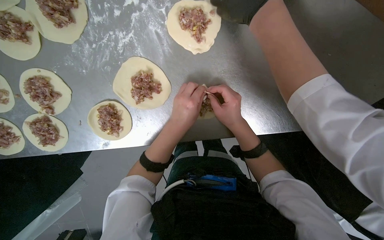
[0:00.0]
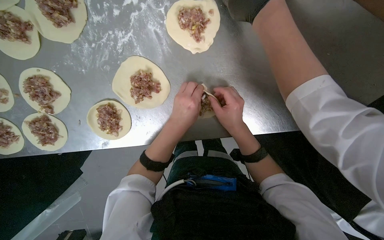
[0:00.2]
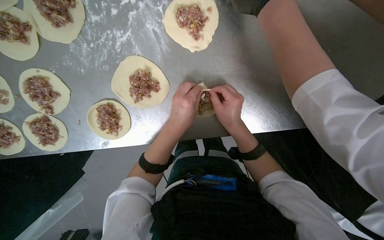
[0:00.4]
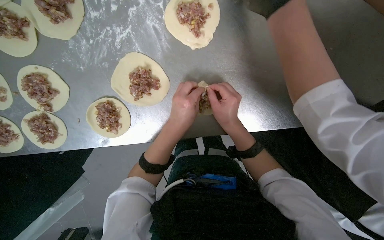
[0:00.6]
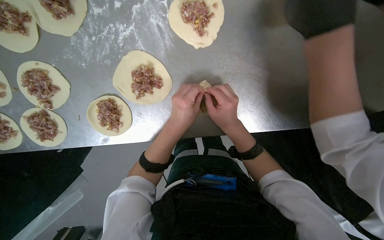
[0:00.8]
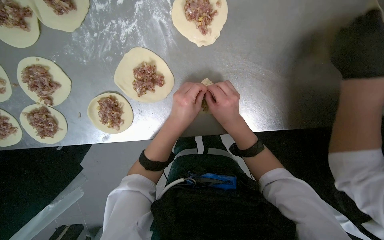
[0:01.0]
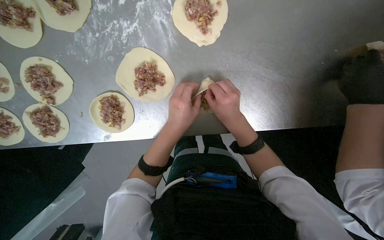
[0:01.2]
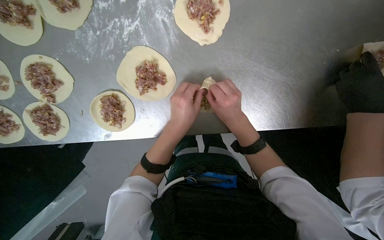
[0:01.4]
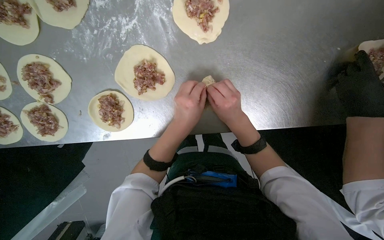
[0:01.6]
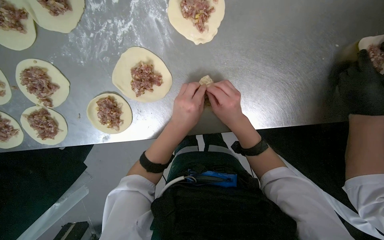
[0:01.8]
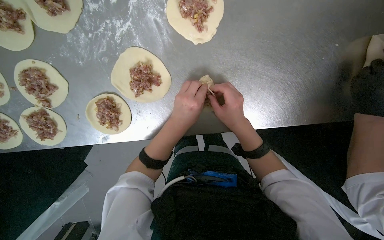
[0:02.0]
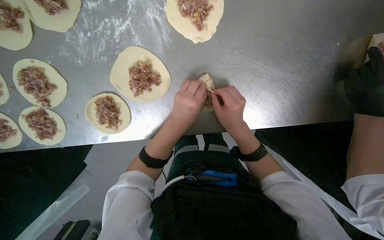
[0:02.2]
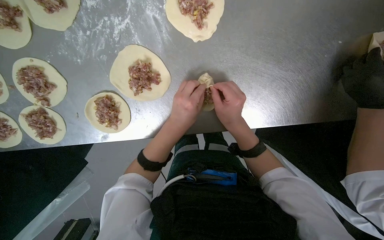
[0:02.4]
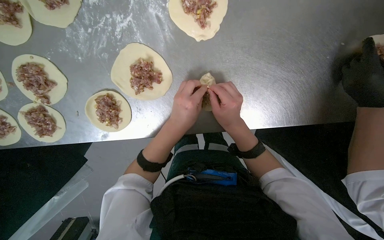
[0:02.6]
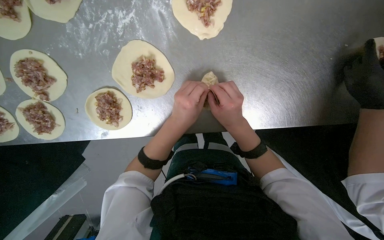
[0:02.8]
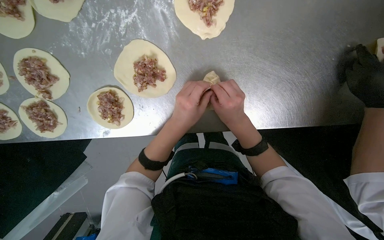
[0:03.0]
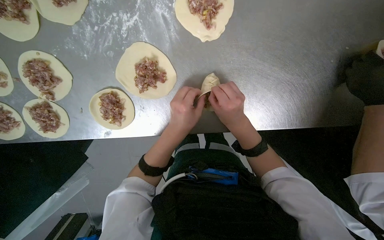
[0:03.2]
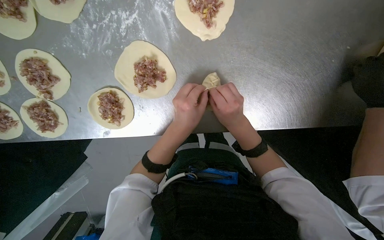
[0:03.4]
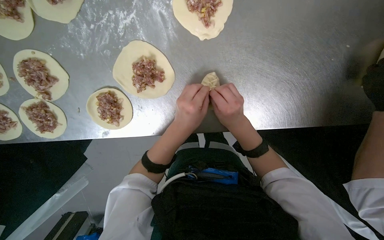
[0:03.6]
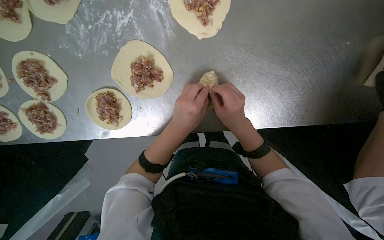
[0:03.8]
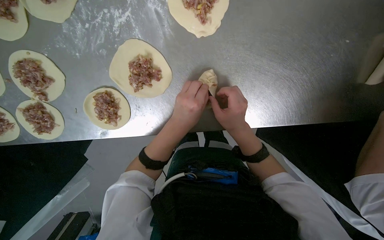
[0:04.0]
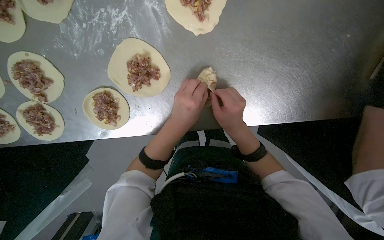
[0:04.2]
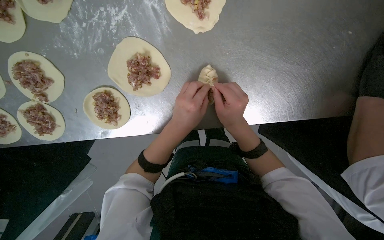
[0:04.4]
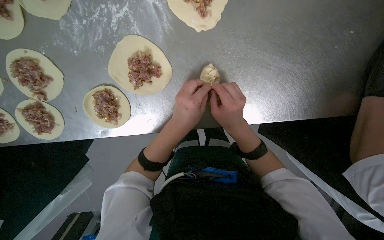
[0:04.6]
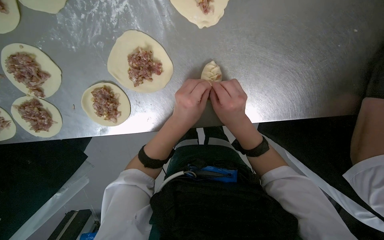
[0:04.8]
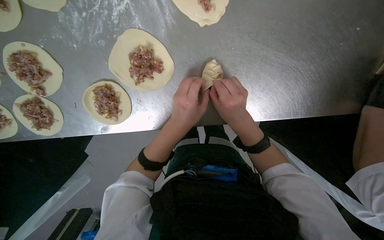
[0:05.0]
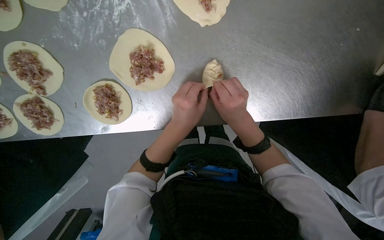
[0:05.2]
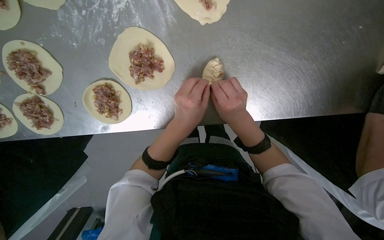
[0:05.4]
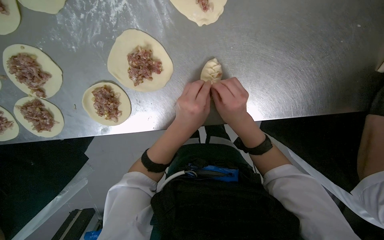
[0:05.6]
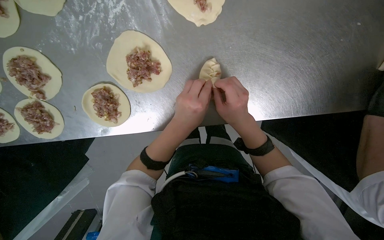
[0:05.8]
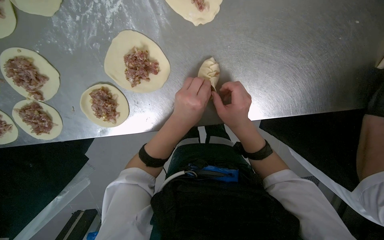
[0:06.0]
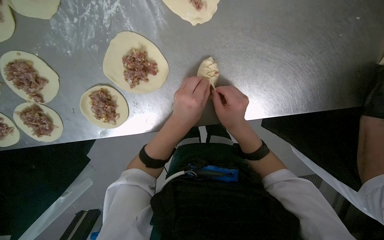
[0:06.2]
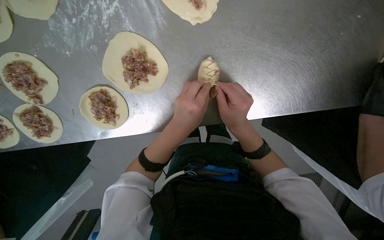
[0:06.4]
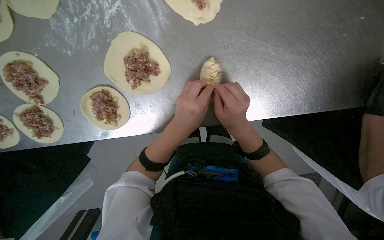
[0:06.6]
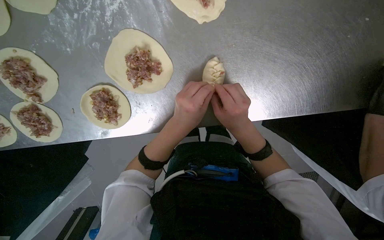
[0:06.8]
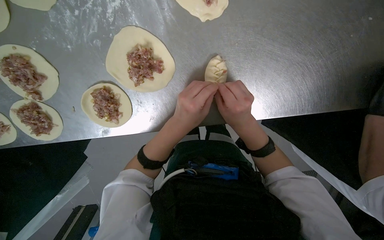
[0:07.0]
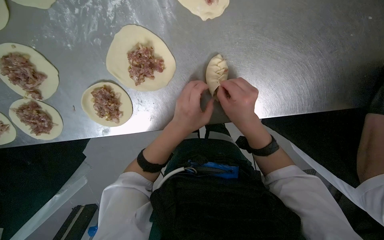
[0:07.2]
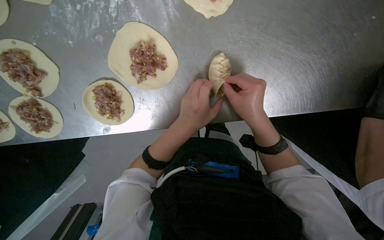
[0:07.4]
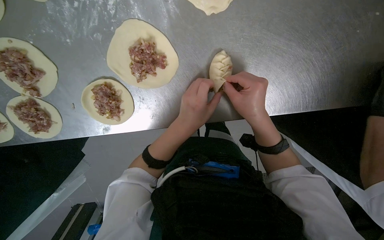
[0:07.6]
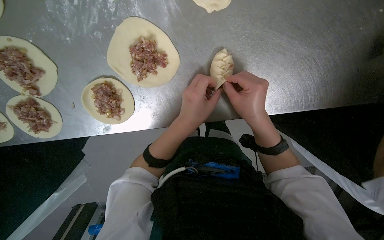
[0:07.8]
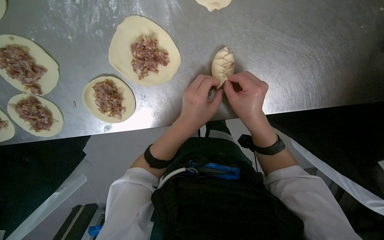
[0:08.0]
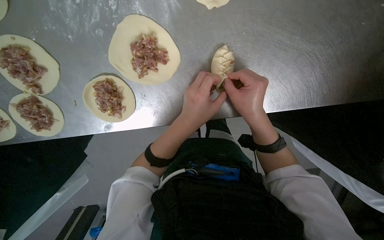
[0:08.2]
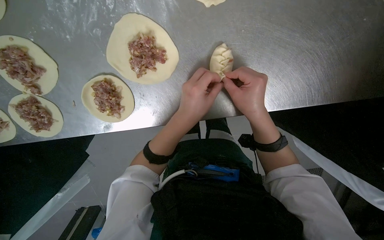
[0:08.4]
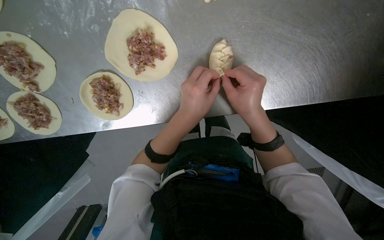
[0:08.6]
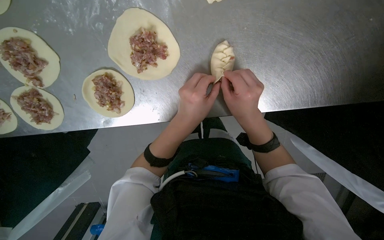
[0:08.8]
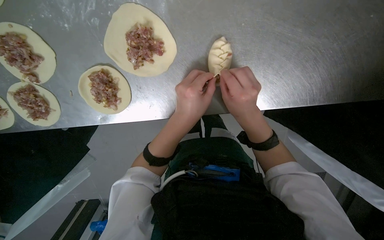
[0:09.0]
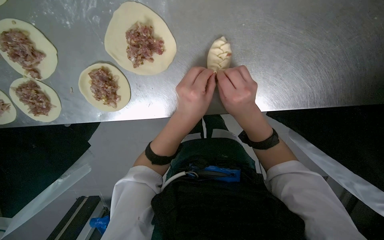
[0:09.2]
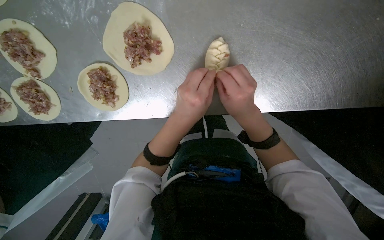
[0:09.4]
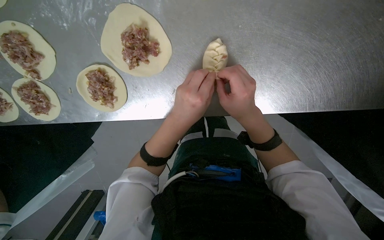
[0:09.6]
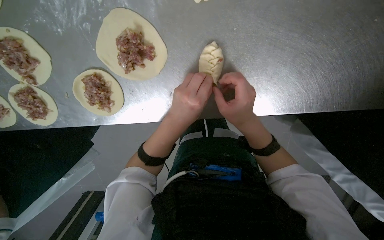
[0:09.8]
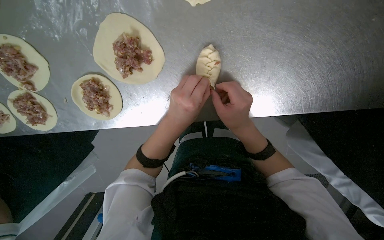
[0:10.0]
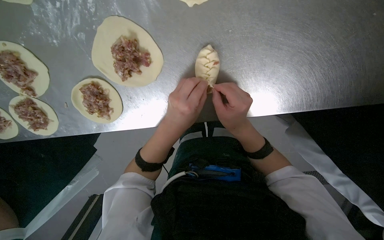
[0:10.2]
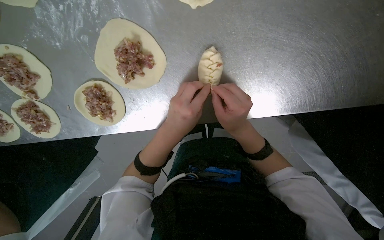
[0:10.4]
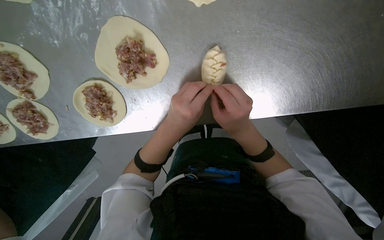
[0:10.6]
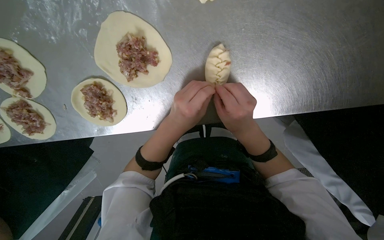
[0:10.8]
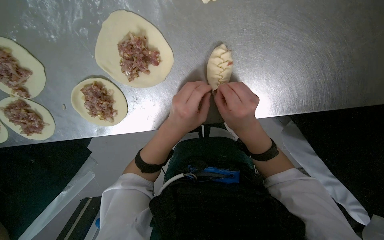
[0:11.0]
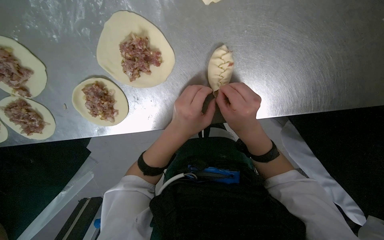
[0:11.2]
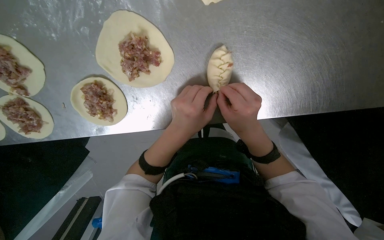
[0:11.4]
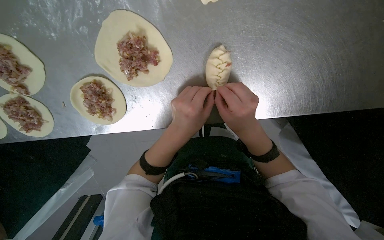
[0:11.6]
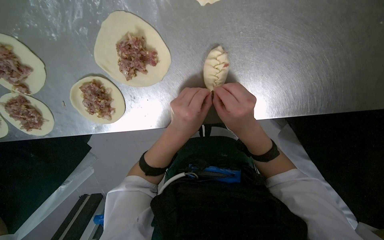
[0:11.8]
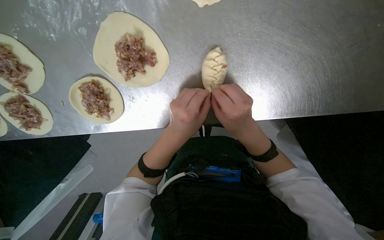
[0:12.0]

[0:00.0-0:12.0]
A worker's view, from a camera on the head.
Job: preparing food.
The whole recording: Sealing meat-filled dumplings. The worker continues sealing meat-filled dough circles, pinching the edges to form a braided pattern.
0:00.0 to 0:12.0: The hands stay close to where they were, moving slightly.

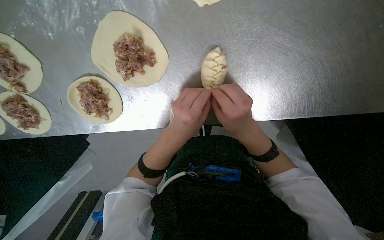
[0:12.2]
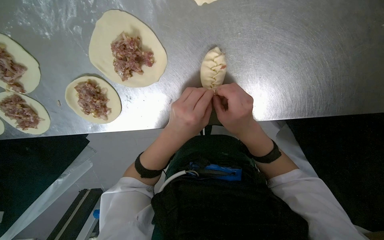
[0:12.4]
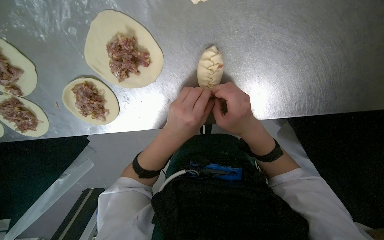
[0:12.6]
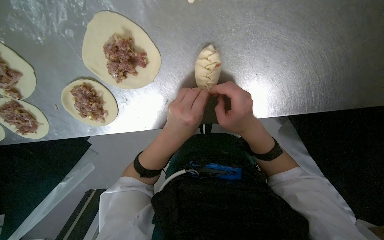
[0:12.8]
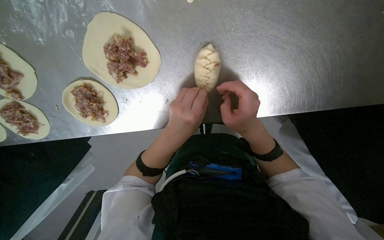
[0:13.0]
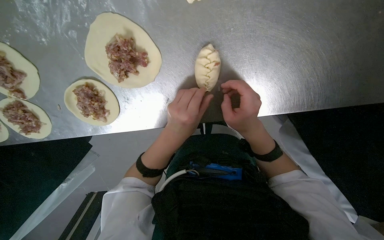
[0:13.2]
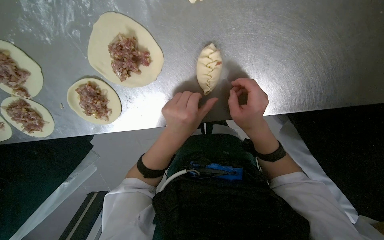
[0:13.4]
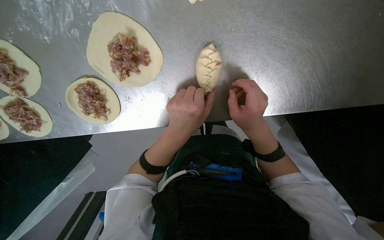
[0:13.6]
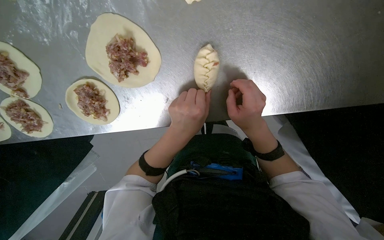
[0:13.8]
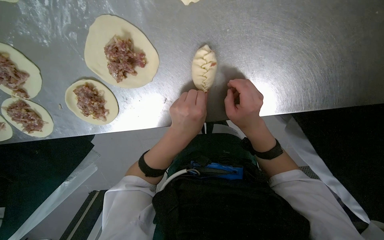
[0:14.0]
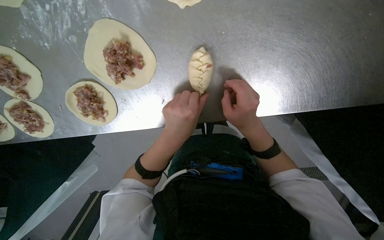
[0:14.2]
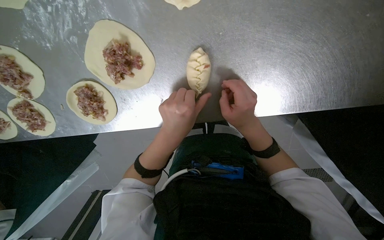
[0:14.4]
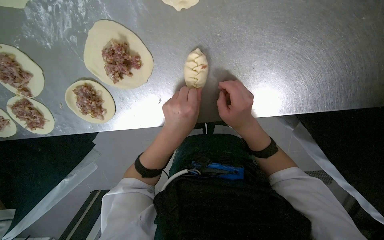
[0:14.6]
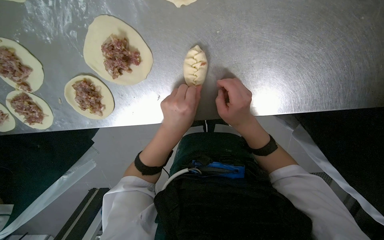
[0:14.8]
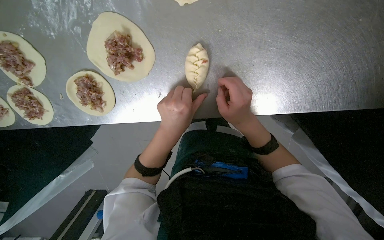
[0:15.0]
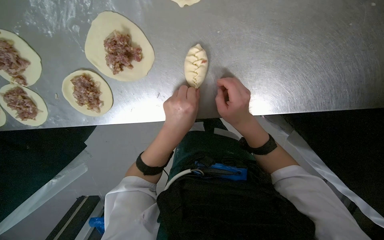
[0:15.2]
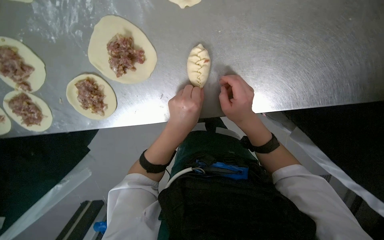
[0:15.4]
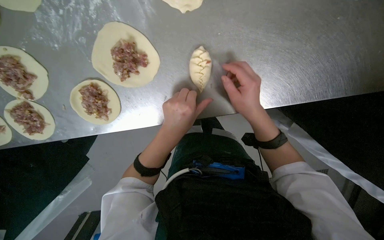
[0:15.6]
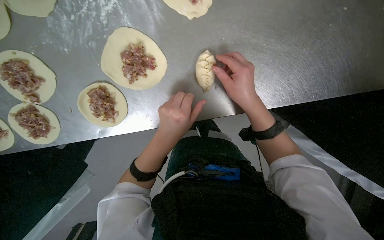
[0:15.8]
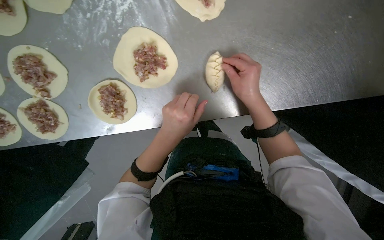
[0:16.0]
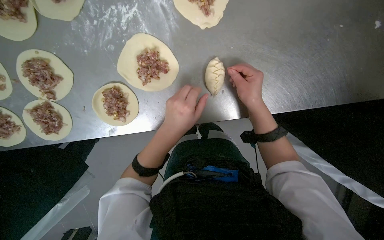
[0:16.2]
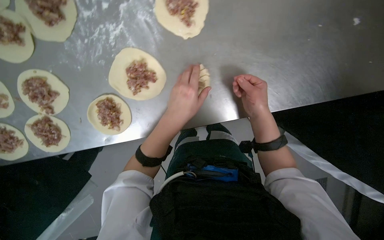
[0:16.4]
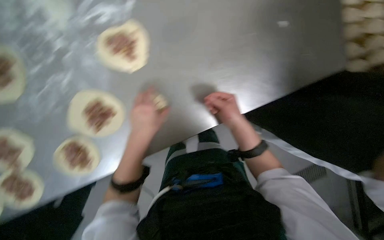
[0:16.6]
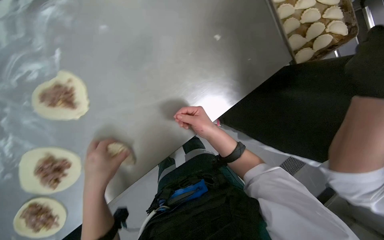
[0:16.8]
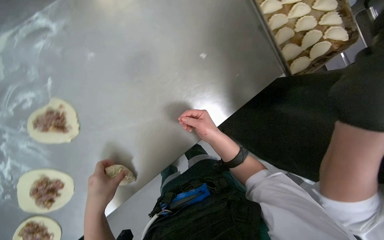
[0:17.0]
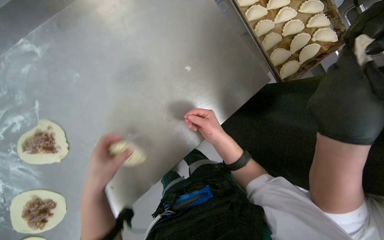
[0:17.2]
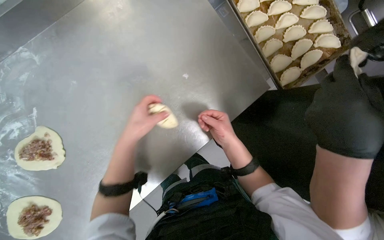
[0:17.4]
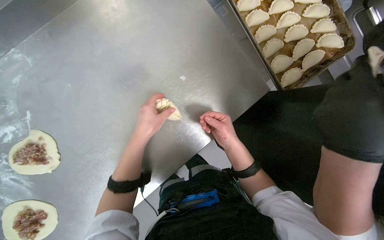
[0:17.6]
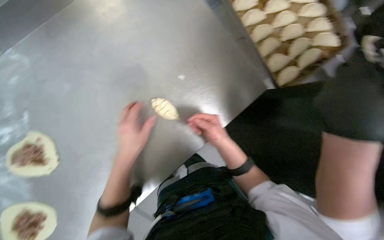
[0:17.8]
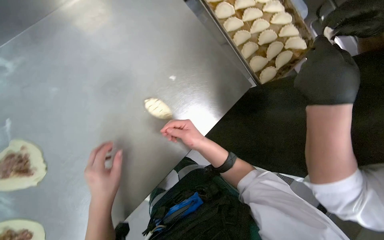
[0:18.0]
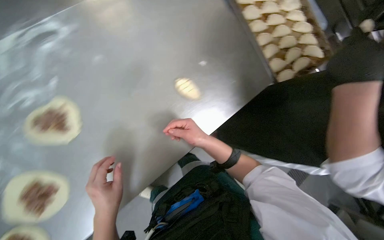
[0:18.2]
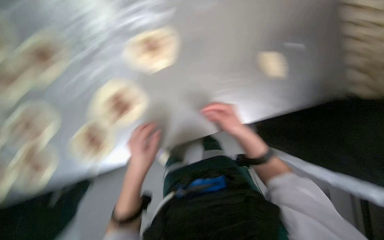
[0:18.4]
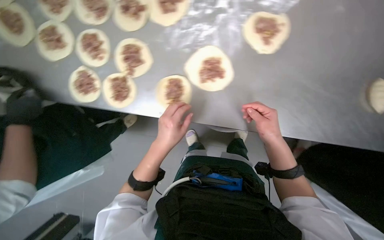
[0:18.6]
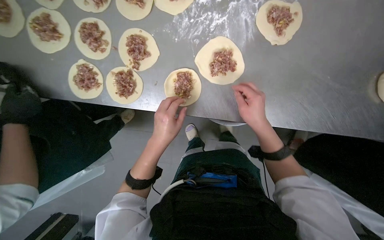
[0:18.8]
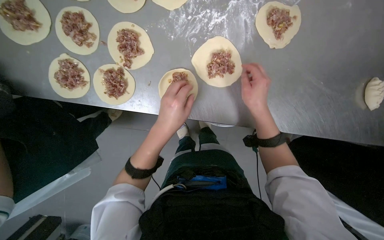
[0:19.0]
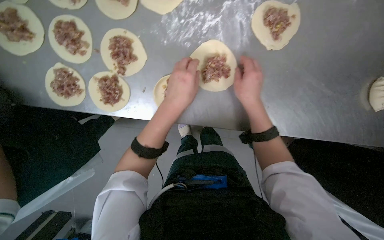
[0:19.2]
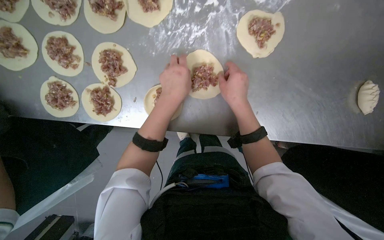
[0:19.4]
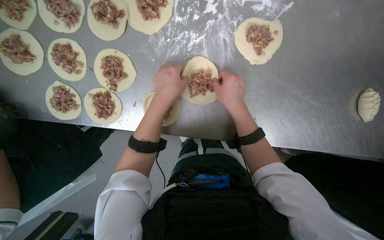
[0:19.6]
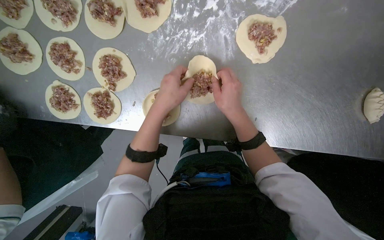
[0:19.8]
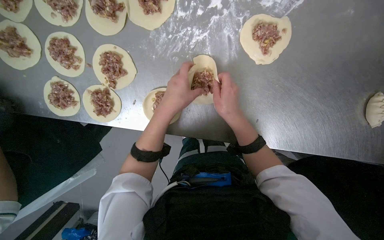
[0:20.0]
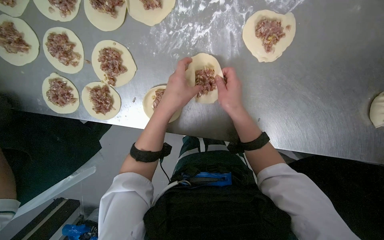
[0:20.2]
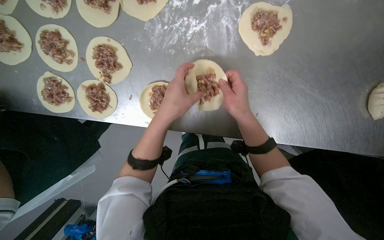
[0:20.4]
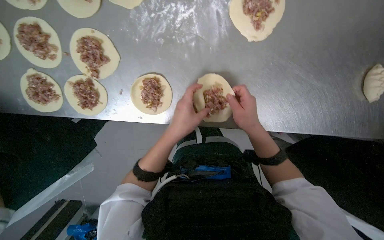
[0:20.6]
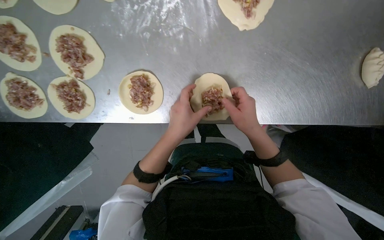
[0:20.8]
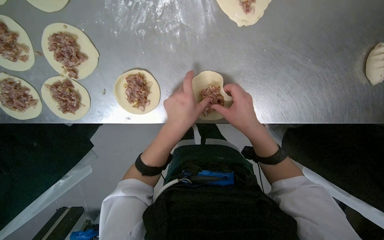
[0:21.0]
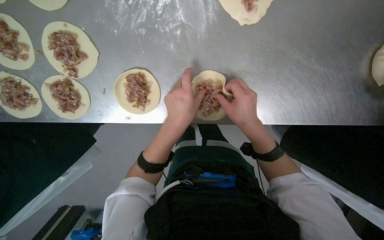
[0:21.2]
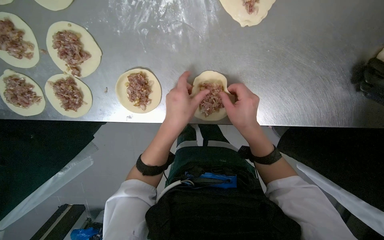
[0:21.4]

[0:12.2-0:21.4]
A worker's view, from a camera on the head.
Job: preparing food.
The whole recording: Sealing meat-filled dumplings. The worker continues sealing meat-filled dough circles, pinching the edges to form a braided pattern.
0:12.2 to 0:15.2: The hands work in one place, with small movements.
0:15.2 to 0:16.8: The view tips upward by some 15 degrees. The scene turns approximately 35 degrees counterclockwise in the picture.
0:16.8 to 0:18.4: The left hand moves up and down the picture over roughly 20 cm, changing direction 2 times. Meanwhile the right hand heads to the right, covering approximately 15 cm.
0:18.4 to 0:19.8: The left hand travels up the picture by roughly 20 cm. The right hand goes some 20 cm up the picture, nearer to the camera and to the left.
